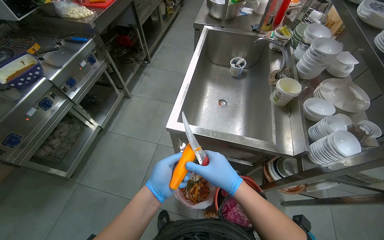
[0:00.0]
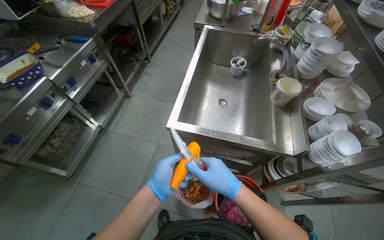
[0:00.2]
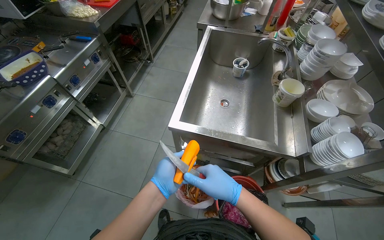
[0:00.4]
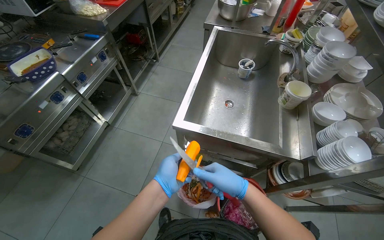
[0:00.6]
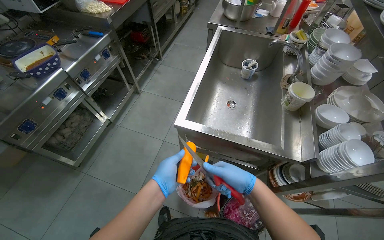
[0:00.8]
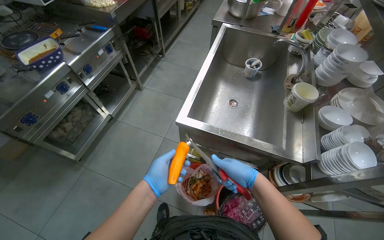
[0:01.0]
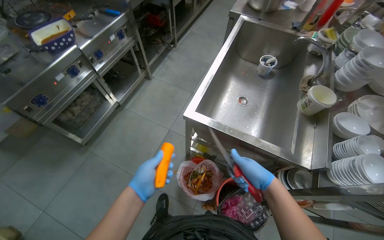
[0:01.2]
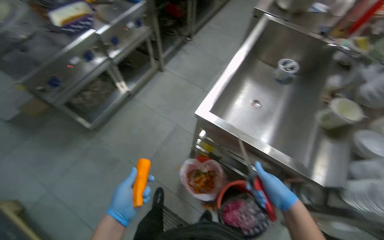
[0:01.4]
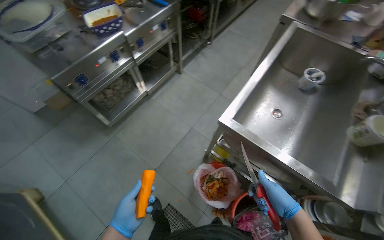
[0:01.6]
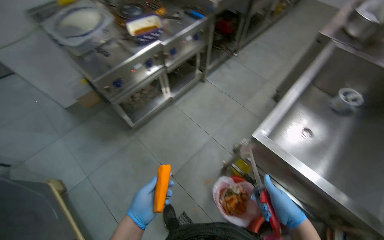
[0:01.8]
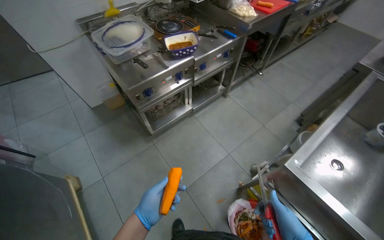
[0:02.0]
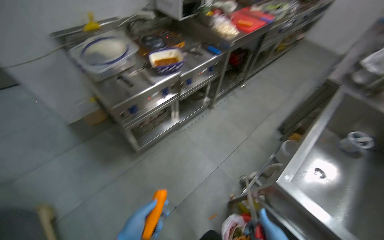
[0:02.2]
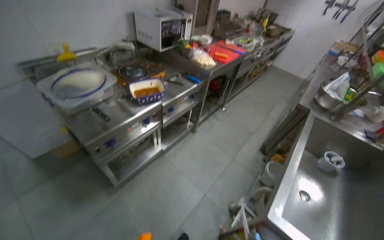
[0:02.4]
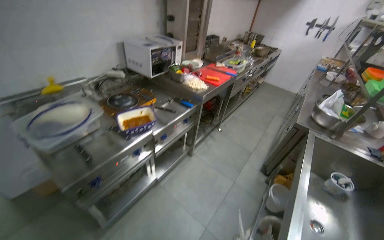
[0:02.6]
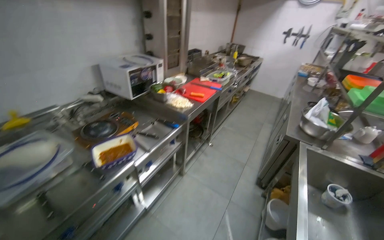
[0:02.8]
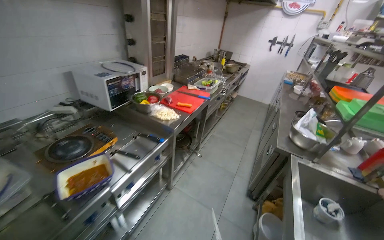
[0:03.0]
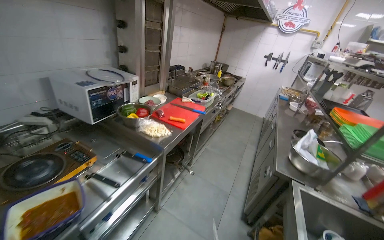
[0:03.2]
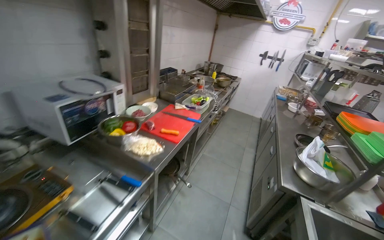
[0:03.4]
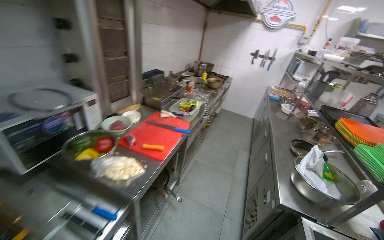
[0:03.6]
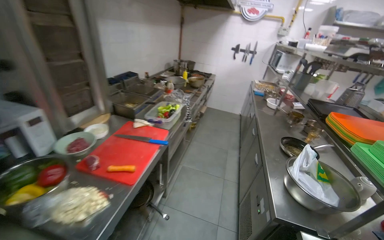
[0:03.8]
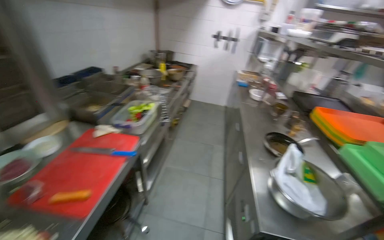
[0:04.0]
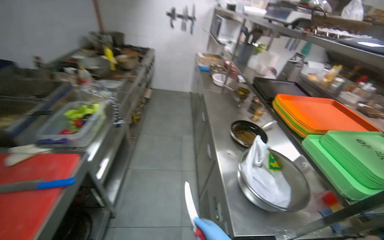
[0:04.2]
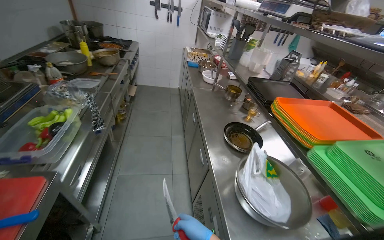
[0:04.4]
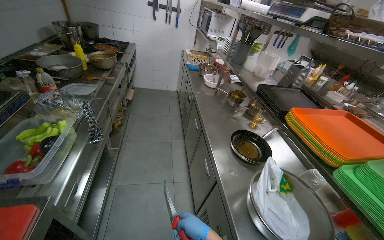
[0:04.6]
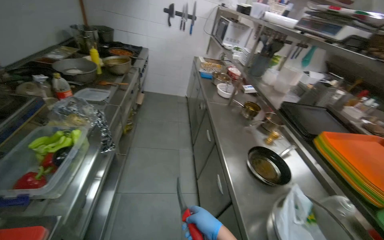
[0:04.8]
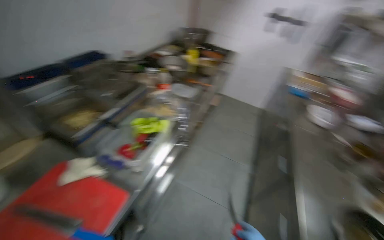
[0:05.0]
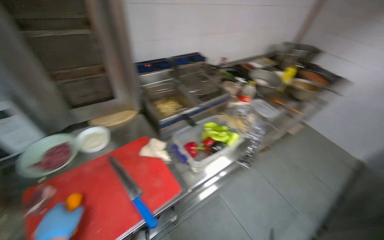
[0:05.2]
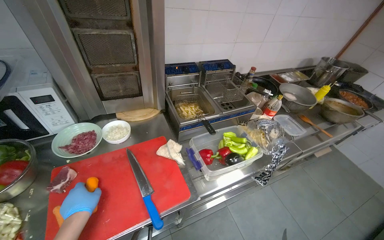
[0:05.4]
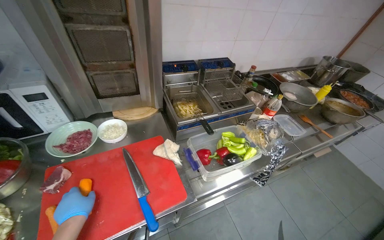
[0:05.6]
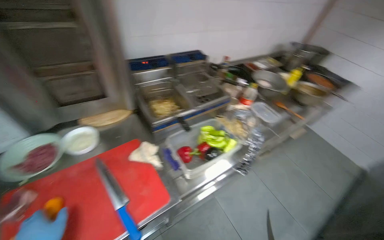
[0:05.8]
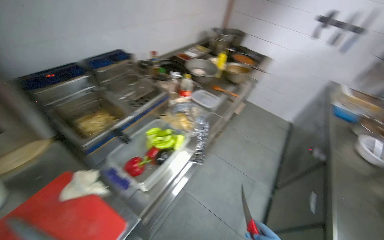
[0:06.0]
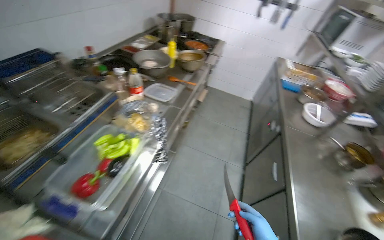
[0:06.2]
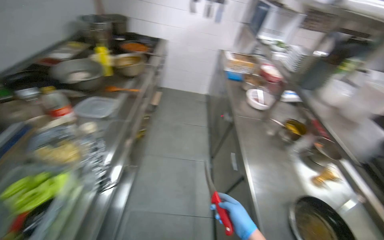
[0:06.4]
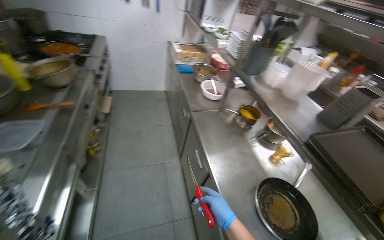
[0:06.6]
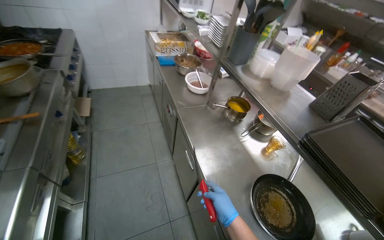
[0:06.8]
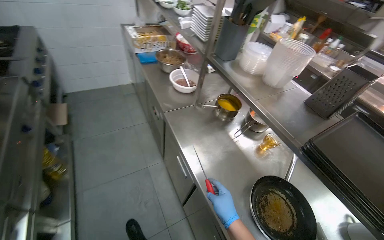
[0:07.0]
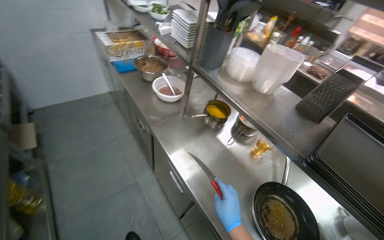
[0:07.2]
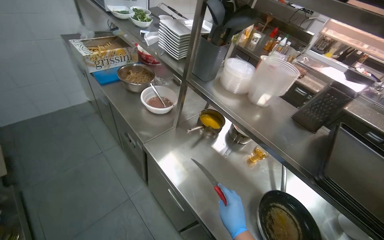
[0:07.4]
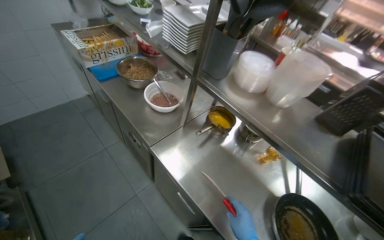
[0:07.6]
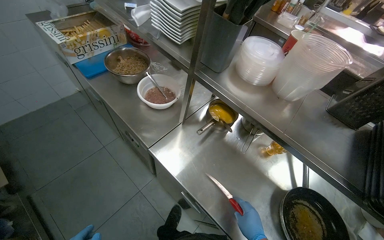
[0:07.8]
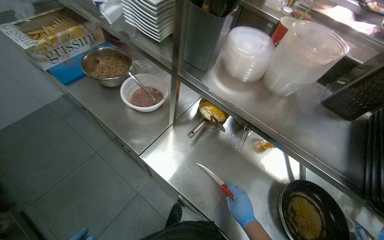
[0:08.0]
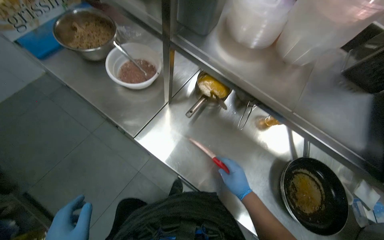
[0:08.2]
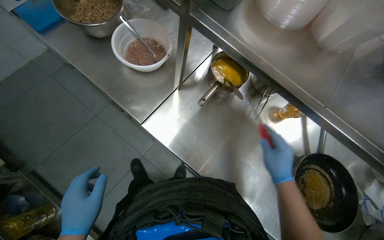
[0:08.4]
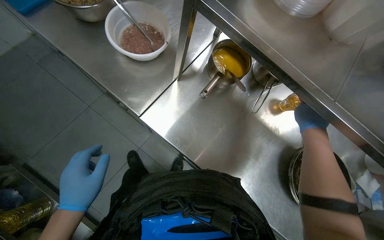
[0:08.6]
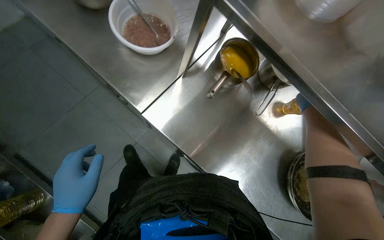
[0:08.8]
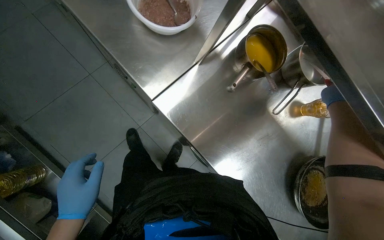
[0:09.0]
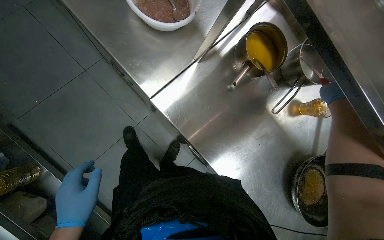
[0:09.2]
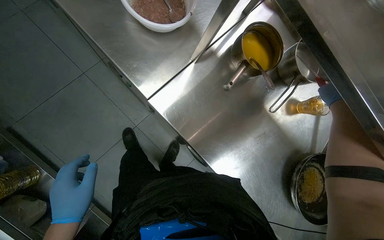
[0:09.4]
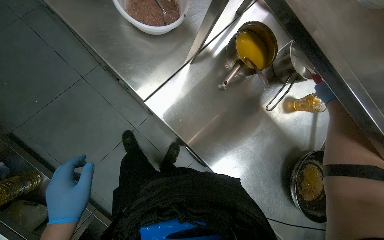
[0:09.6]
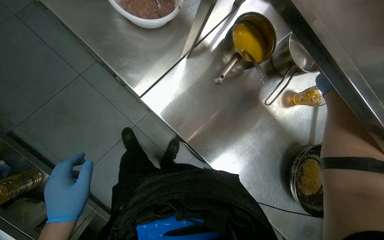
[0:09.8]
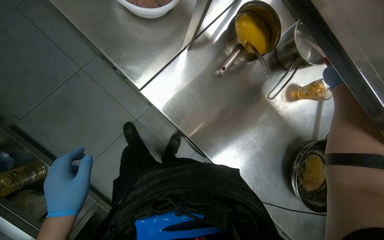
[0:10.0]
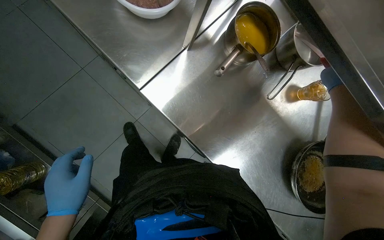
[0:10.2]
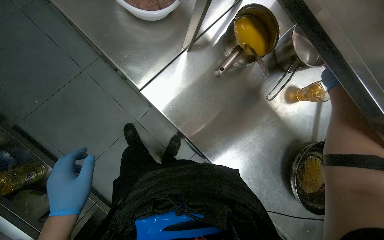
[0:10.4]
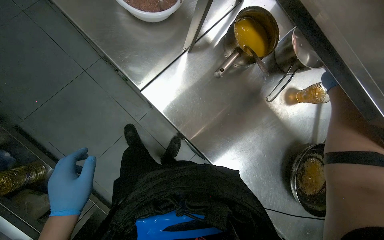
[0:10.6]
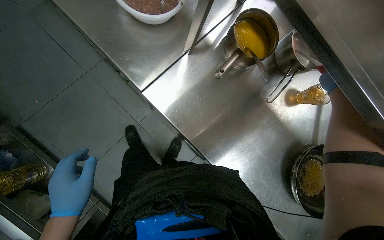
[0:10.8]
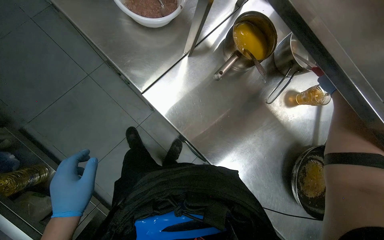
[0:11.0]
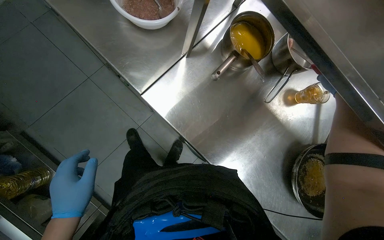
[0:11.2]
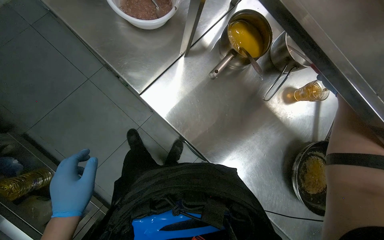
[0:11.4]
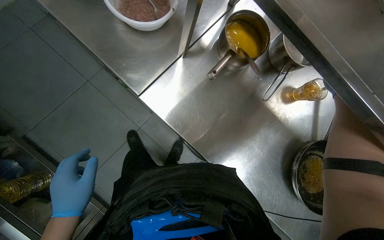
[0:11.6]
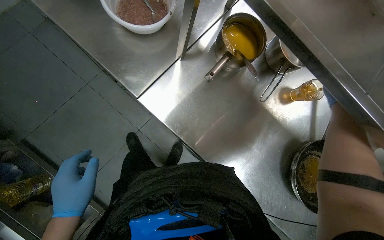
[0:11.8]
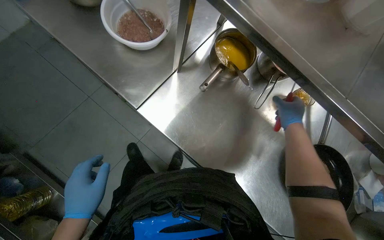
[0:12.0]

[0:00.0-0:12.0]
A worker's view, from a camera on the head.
Job: preparing food.
The whole recording: Peeling carrots and performing other tasks. The worker peels the carrots and performs other tasks in between.
0:00.0 to 0:01.6: The left hand goes some 25 cm to the left and down the picture.
0:01.6 to 0:03.0: The wearer moves some 60 cm. The view tilts roughly 25 degrees upward.
0:03.0 to 0:04.4: The camera is carried about 1 m. The head rotates about 35 degrees to the right.
0:04.4 to 0:06.0: The head travels approximately 50 cm. The wearer looks roughly 40 degrees further to the left.
0:06.0 to 0:07.6: The camera travels roughly 90 cm. The wearer's head swings about 75 degrees to the right. The camera pitches downward, by some 20 degrees.
0:07.6 to 0:09.0: The view tips downward by roughly 35 degrees.
0:09.0 to 0:10.4: The right hand shifts about 20 cm farther from the camera and to the right.

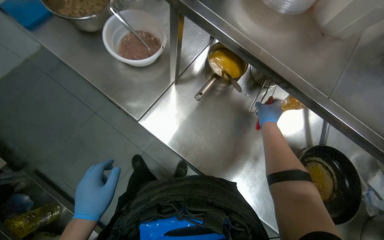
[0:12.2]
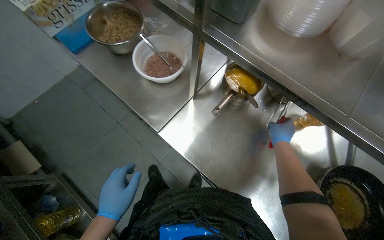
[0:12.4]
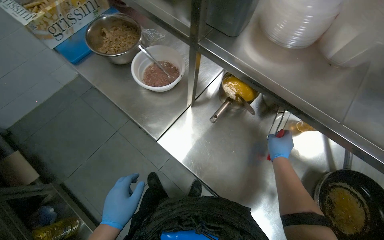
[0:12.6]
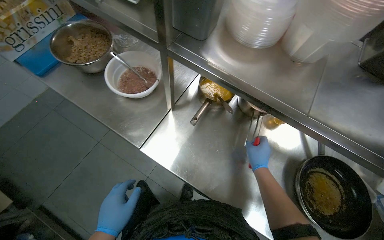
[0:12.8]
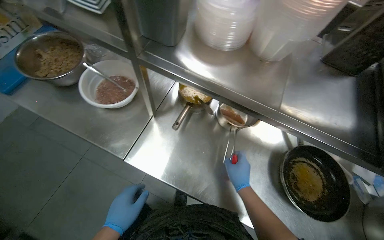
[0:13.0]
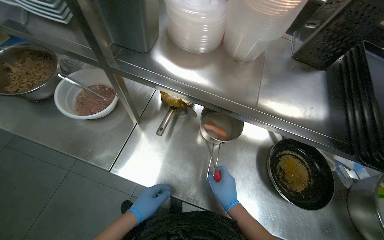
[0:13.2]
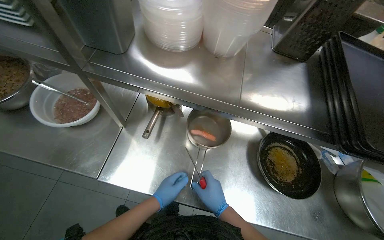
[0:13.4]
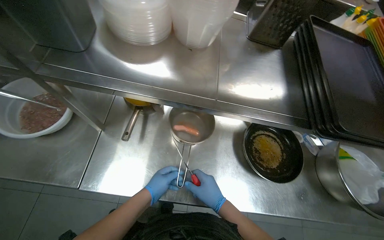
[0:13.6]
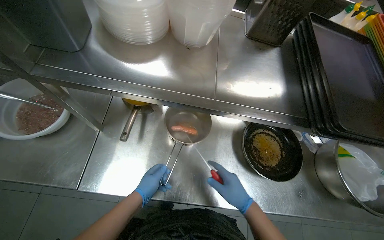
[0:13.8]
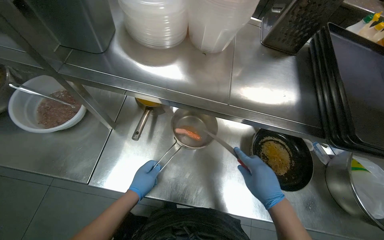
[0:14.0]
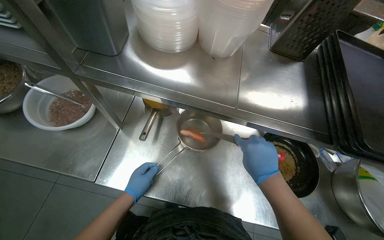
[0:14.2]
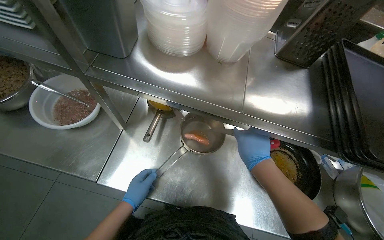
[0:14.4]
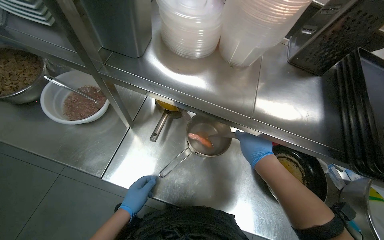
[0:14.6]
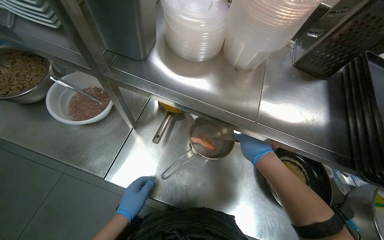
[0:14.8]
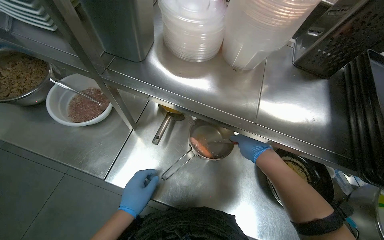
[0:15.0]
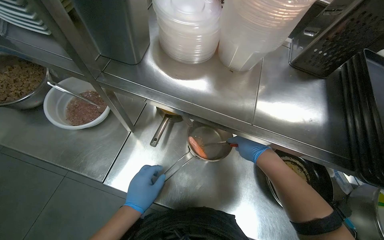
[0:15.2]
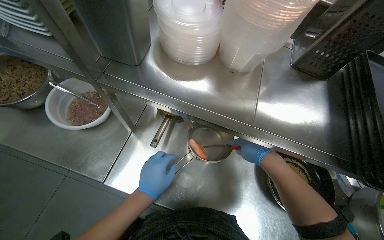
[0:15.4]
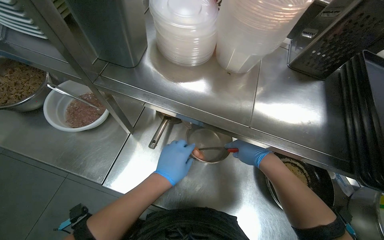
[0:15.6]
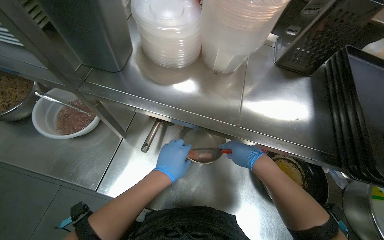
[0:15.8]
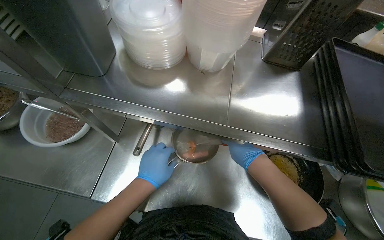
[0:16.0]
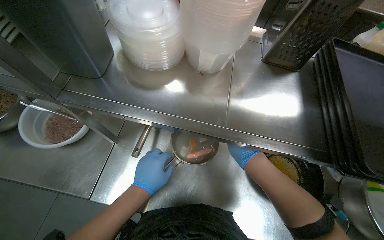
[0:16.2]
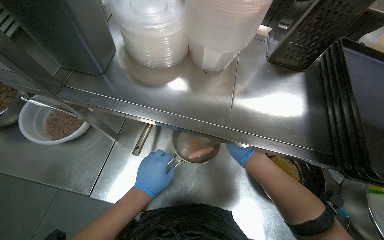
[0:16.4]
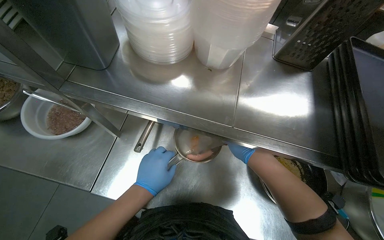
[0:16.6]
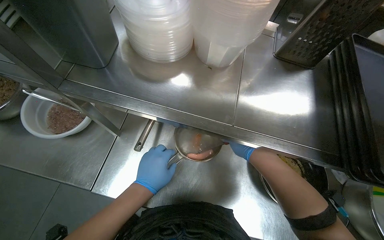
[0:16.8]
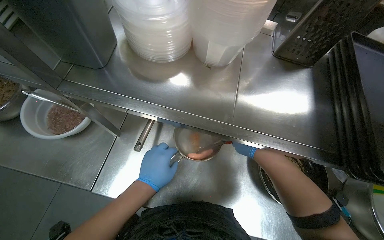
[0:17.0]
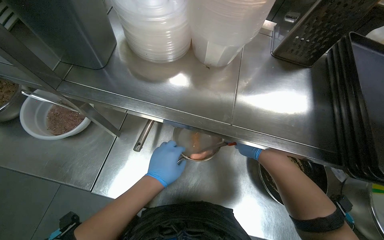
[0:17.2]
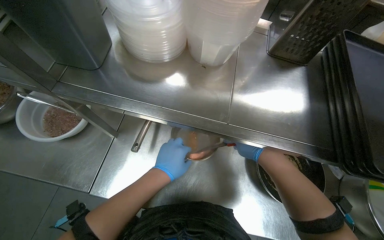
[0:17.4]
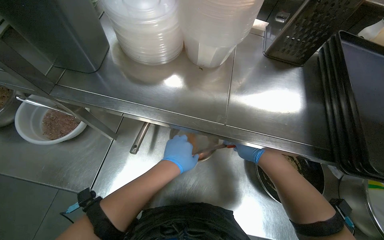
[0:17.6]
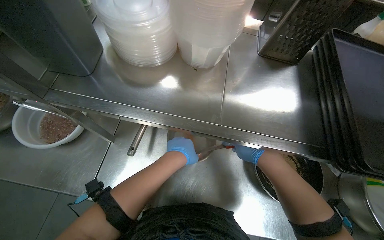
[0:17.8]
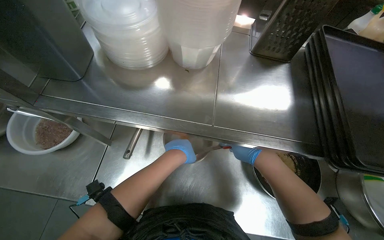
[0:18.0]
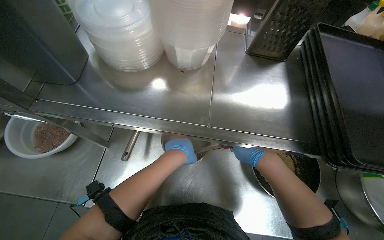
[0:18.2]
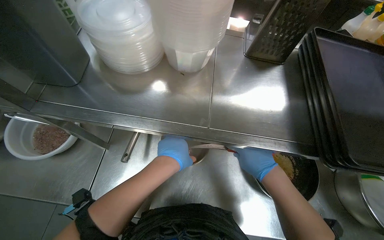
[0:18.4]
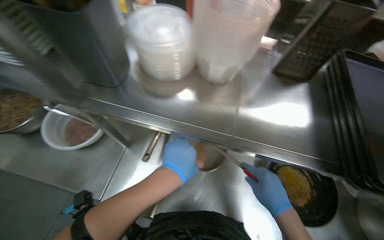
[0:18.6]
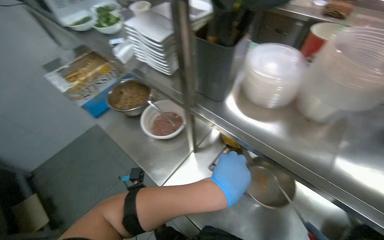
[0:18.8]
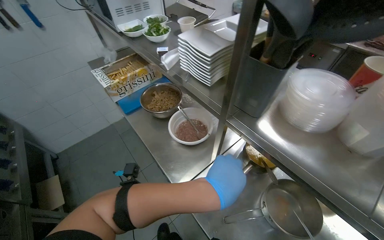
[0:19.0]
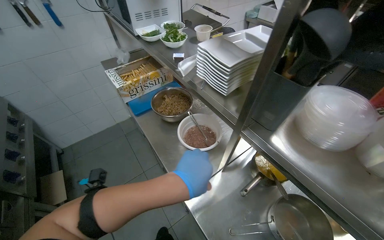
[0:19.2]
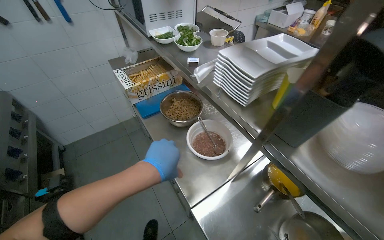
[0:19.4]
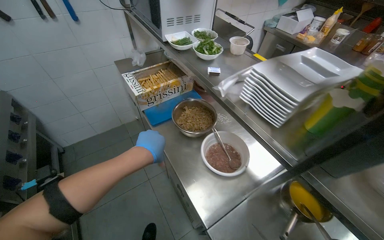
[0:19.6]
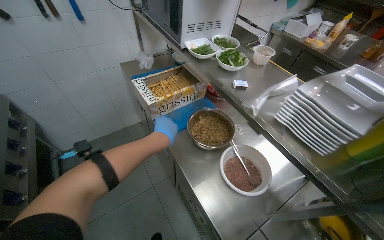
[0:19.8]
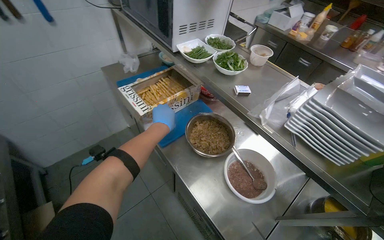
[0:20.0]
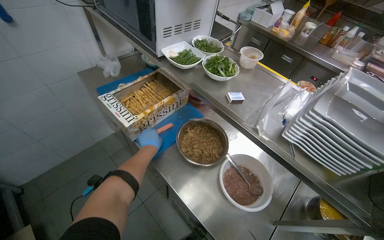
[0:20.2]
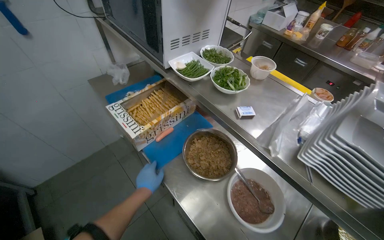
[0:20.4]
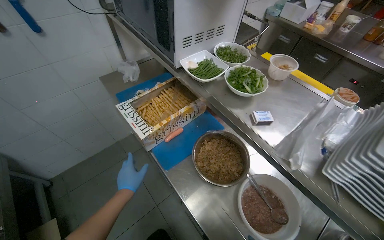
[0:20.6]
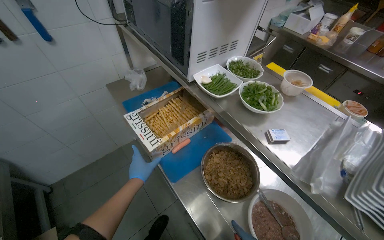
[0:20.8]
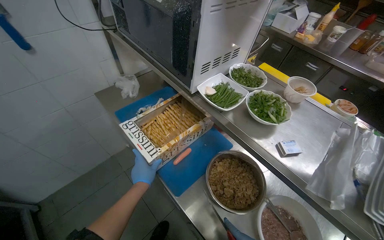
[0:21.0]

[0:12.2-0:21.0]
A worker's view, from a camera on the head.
Job: preparing food.
The whole recording: Peeling carrots and performing other tasks. The worker peels the carrots and performs other tasks in between.
0:12.2 to 0:13.6: The head turns to the right by some 30 degrees. The right hand goes about 25 cm down the picture and nearer to the camera. Meanwhile the left hand goes some 30 cm to the right and farther from the camera.
0:13.6 to 0:15.2: The right hand moves up the picture and to the right, roughly 25 cm.
0:15.2 to 0:16.6: The right hand travels farther from the camera by roughly 15 cm.
0:16.6 to 0:18.0: The right hand travels farther from the camera and back again, some 10 cm each way. The left hand travels to the right and up the picture by roughly 15 cm.
0:18.0 to 0:19.6: The head travels some 40 cm. The head turns to the left by about 50 degrees. The view tilts some 15 degrees upward.
0:19.6 to 0:21.0: The head travels about 50 cm.
